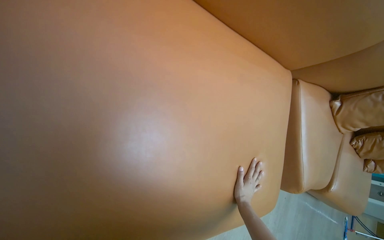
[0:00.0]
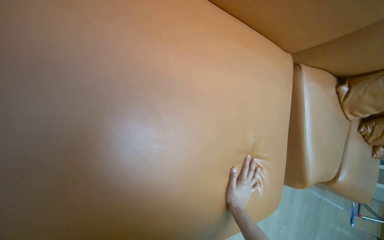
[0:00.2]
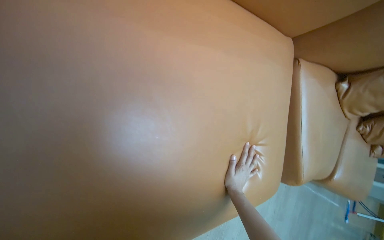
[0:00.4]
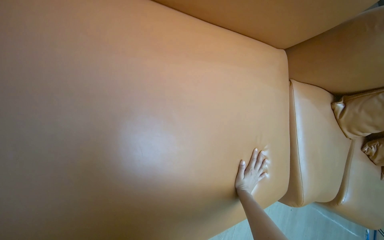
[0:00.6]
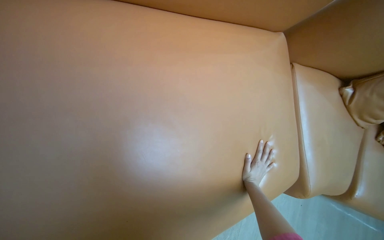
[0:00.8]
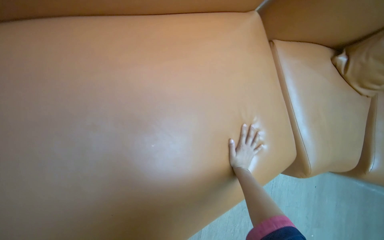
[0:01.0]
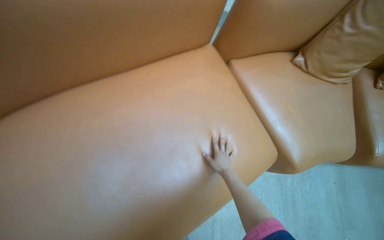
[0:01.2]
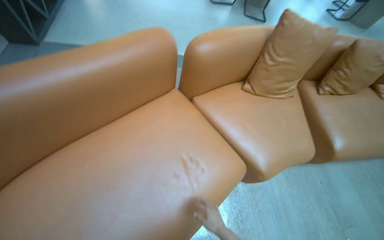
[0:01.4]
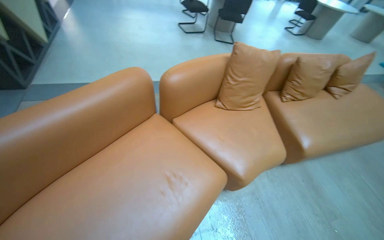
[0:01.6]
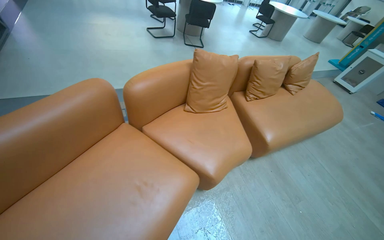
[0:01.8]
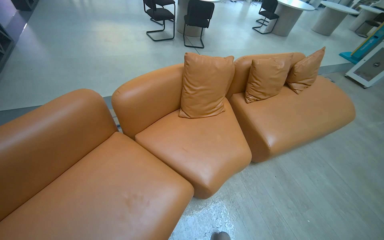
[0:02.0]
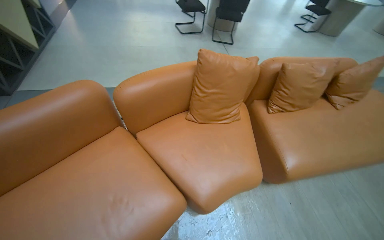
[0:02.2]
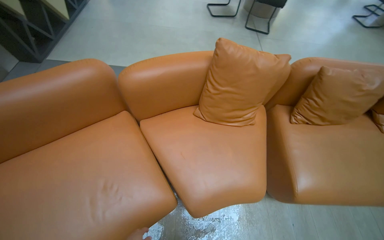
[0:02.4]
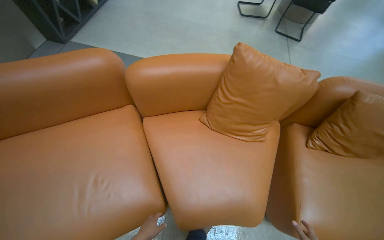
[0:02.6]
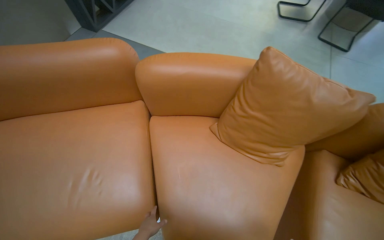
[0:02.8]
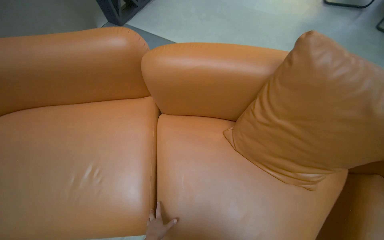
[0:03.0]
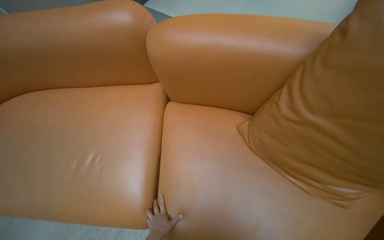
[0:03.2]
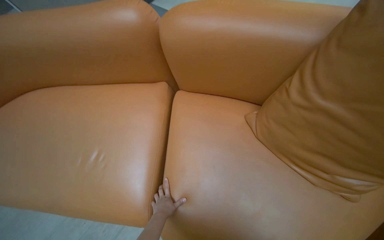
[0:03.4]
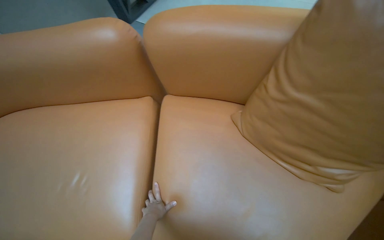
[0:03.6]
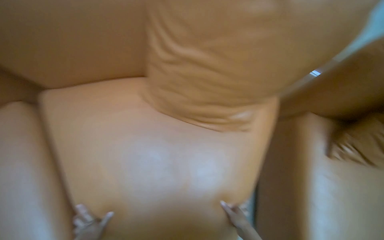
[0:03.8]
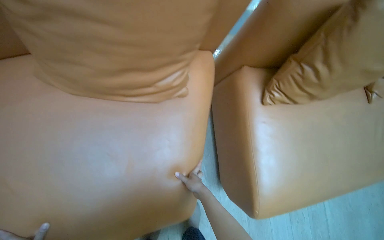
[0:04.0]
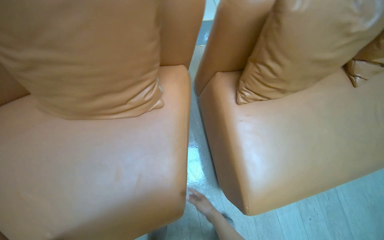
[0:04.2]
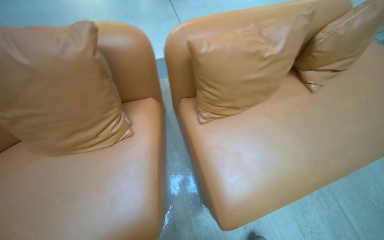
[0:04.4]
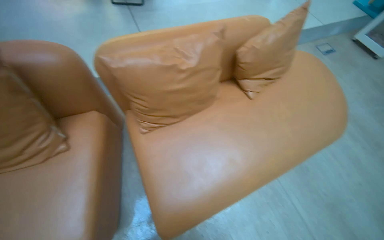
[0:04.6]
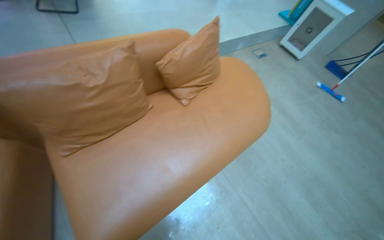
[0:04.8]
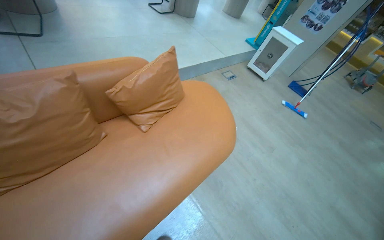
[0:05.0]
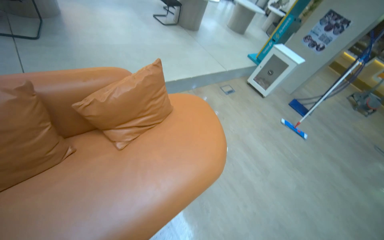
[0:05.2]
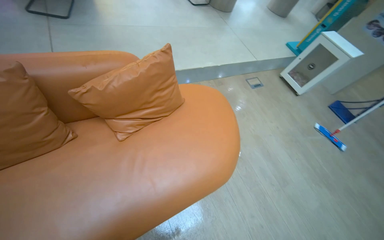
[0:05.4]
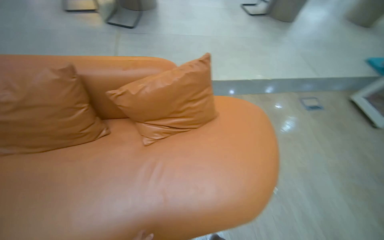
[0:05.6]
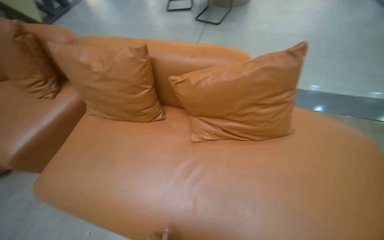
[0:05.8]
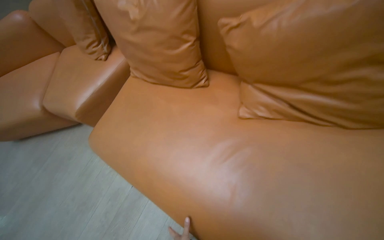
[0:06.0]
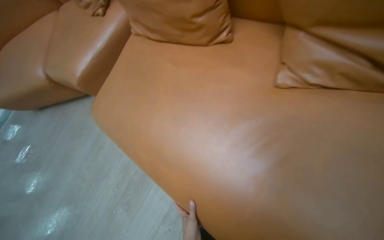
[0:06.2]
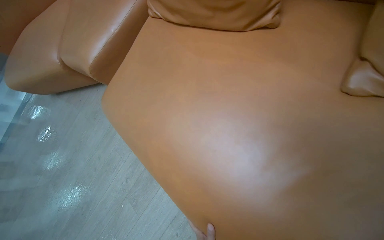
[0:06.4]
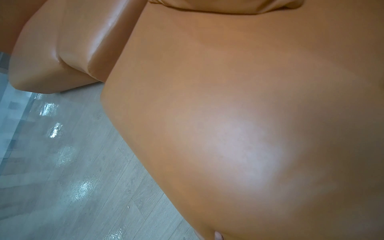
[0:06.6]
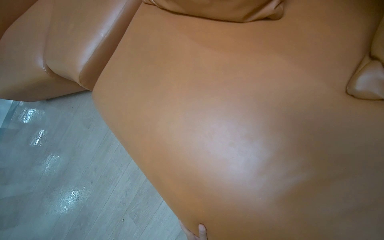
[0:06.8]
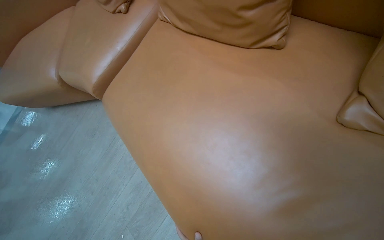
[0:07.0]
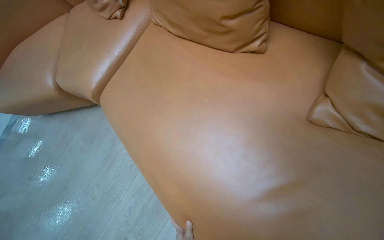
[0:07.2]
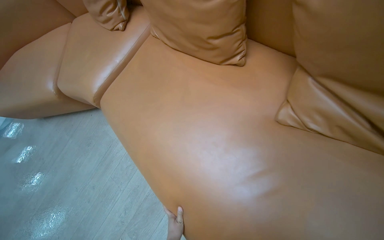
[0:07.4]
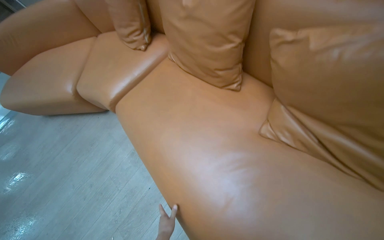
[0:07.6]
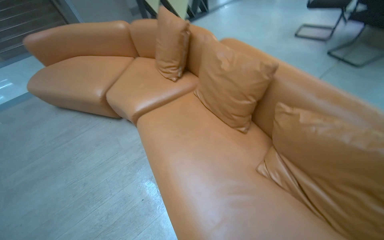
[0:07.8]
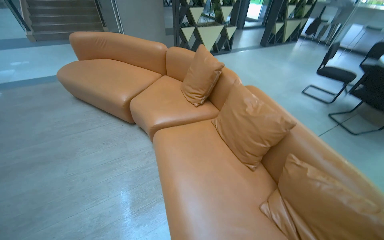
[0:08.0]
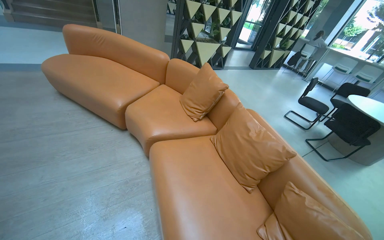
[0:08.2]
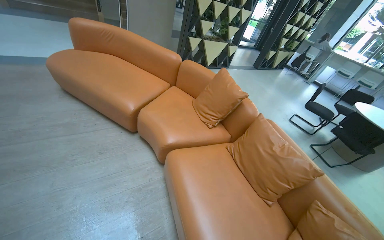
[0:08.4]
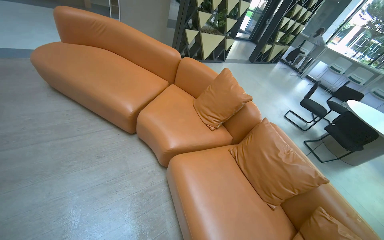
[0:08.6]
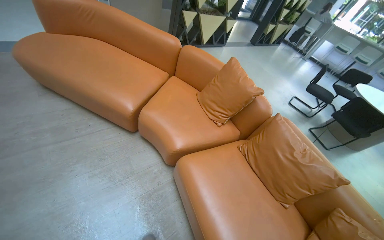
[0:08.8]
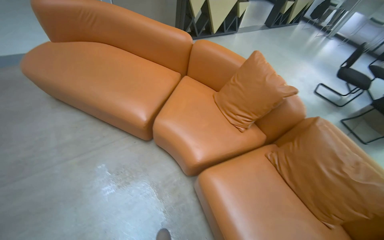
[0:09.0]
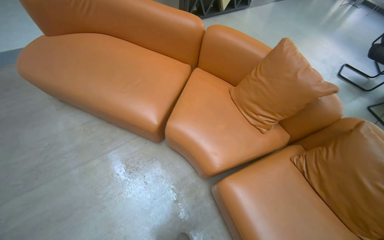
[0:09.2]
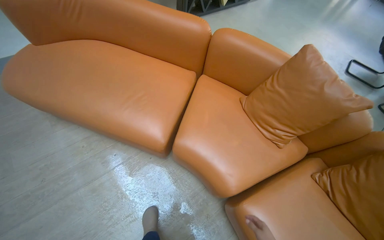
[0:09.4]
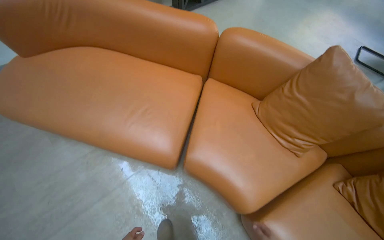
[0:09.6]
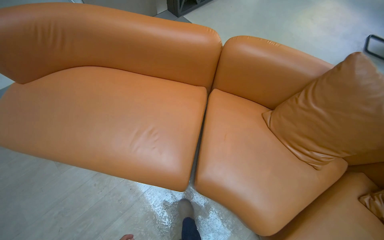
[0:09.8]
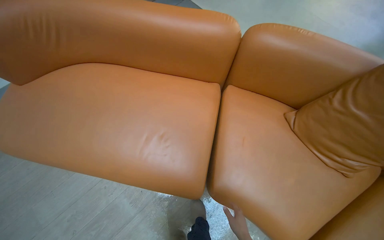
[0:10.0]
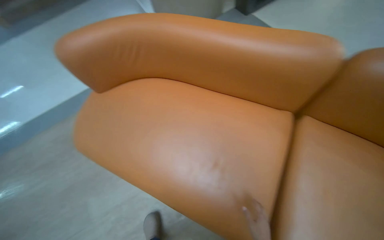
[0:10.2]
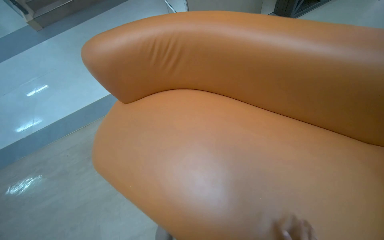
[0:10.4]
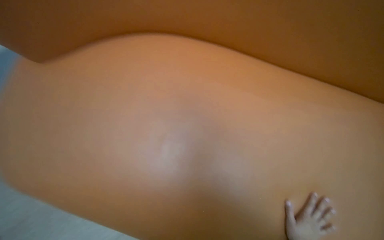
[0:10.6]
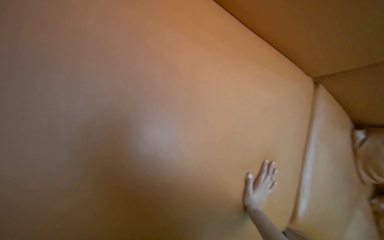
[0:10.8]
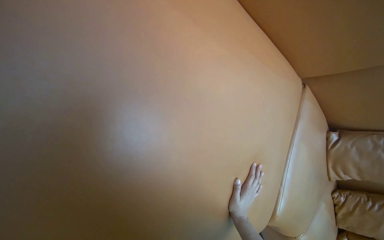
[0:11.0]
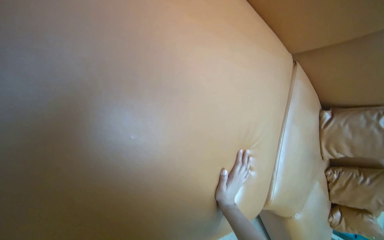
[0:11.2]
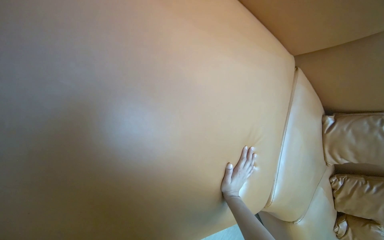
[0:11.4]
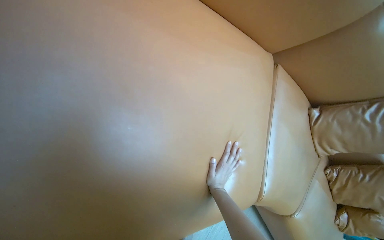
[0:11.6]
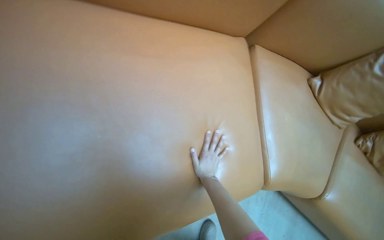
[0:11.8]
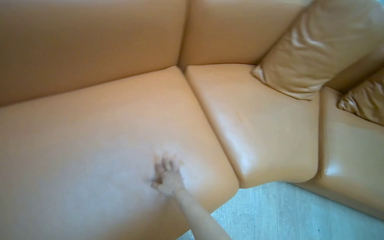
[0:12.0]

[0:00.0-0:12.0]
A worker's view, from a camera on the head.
Job: organizing items.
The whole recording: Adjusting cushions on sofa. The worker adjusts the cushions and smooths the surface of the brown sofa.
0:00.0 to 0:01.6: The camera travels roughly 70 cm. The wearer looks about 30 degrees further upward. The scene turns approximately 40 degrees counterclockwise in the picture.
0:01.6 to 0:03.0: The head travels some 80 cm. The head rotates roughly 45 degrees to the left.
0:03.0 to 0:04.4: The head travels about 60 cm. The head rotates some 50 degrees to the right.
0:04.4 to 0:06.0: The head travels approximately 1 m. The wearer looks about 55 degrees further to the left.
0:07.6 to 0:09.0: The camera is carried some 1 m. The scene turns approximately 30 degrees clockwise in the picture.
0:09.0 to 0:10.4: The head travels approximately 1 m. The view tilts about 15 degrees downward.
0:10.4 to 0:12.0: The wearer looks about 45 degrees further to the right.

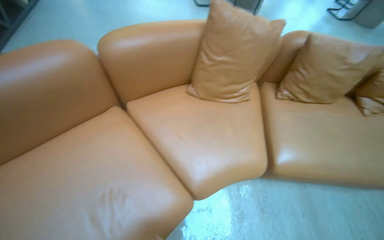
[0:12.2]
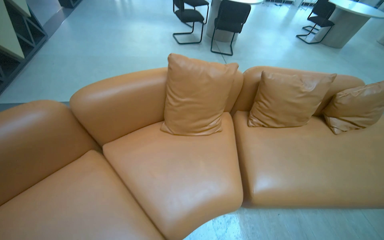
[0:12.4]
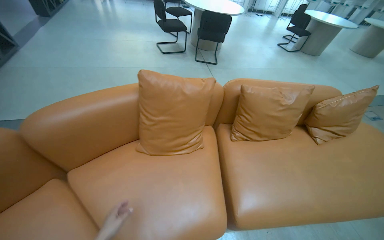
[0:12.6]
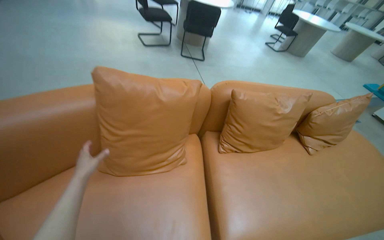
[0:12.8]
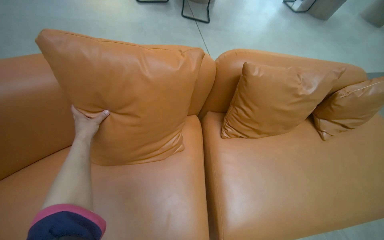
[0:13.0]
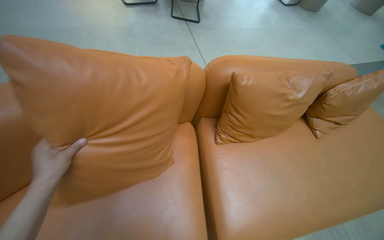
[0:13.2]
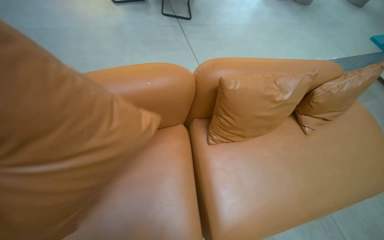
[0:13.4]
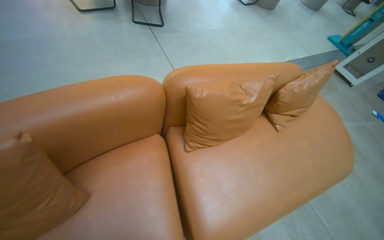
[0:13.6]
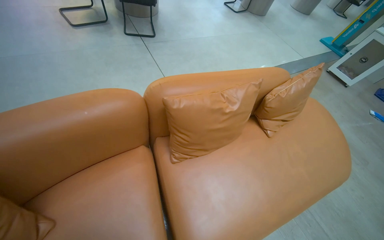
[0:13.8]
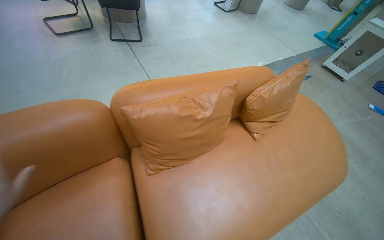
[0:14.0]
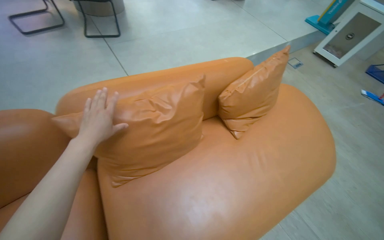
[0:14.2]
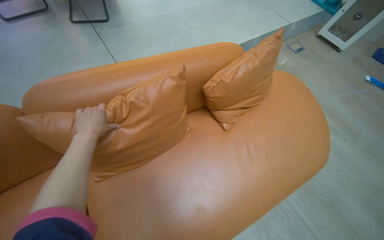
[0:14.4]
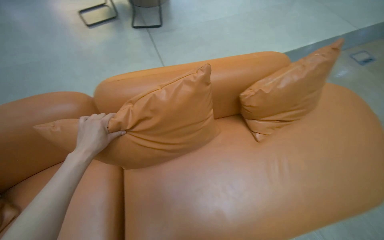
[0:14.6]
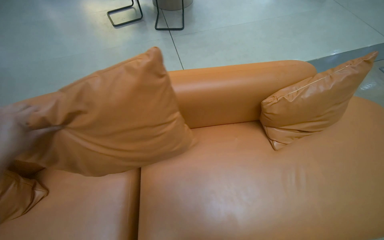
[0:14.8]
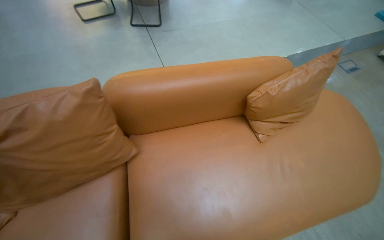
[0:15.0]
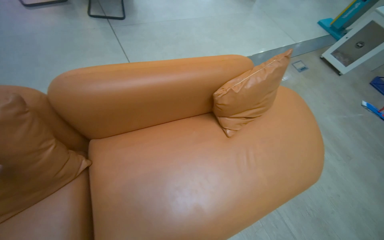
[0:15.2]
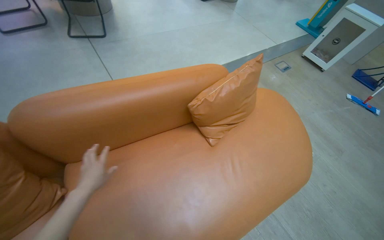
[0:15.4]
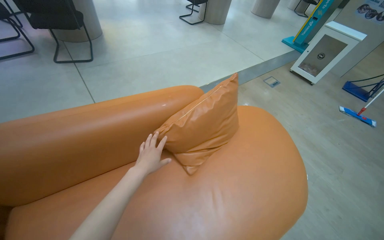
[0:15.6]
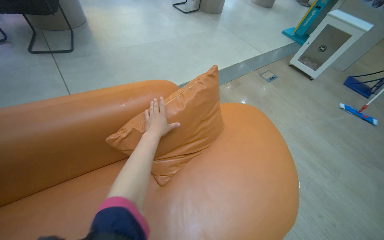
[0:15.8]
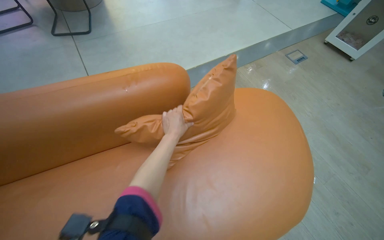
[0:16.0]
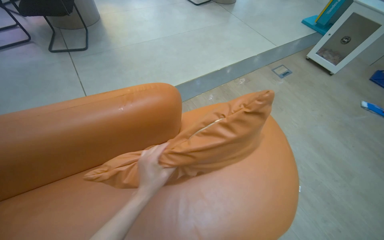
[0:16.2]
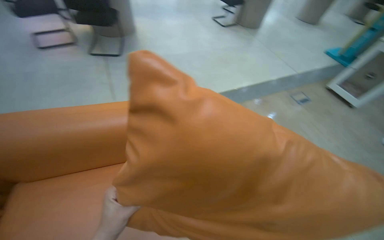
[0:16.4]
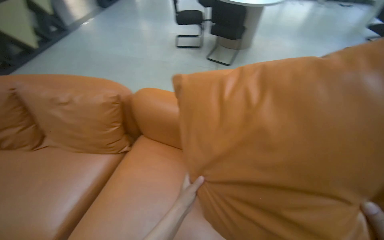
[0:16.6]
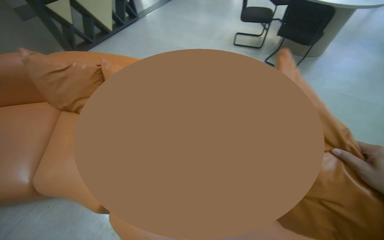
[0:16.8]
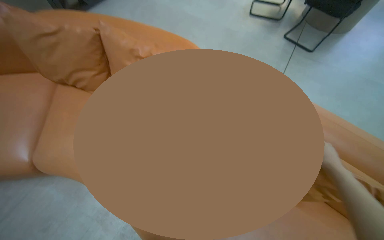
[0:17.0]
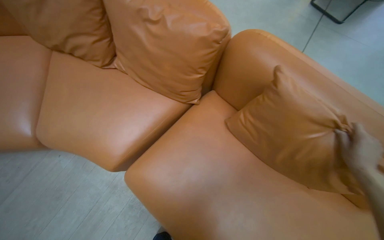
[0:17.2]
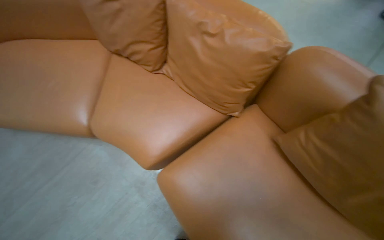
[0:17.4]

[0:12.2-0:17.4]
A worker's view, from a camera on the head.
Job: organizing items.
The whole recording: Adjusting cushions on sofa. The worker adjusts the cushions and smooths the surface of the brown sofa.
0:12.2 to 0:14.0: The head travels some 90 cm. The wearer's head swings roughly 25 degrees to the right.
0:14.0 to 0:15.6: The head travels to the right, roughly 50 cm.
0:15.6 to 0:17.4: The camera is carried about 50 cm. The wearer's head swings approximately 80 degrees to the left. The camera pitches downward, by some 15 degrees.

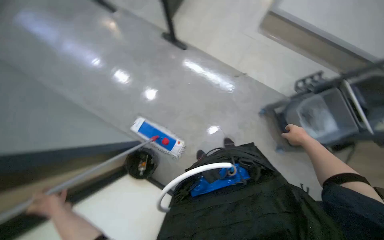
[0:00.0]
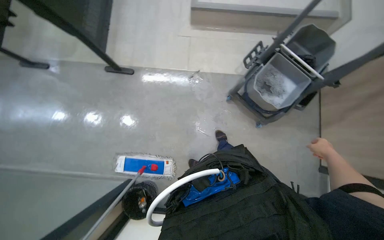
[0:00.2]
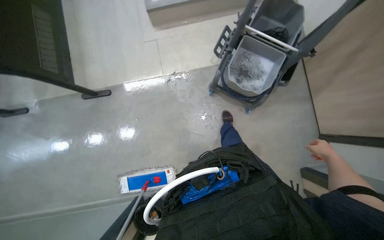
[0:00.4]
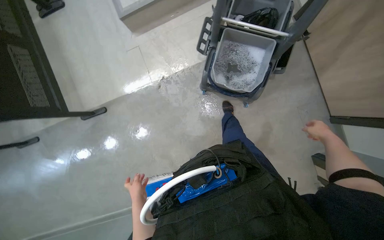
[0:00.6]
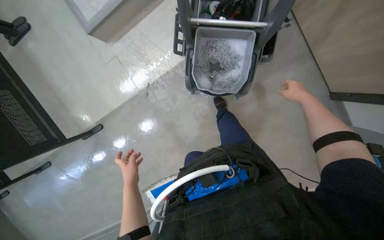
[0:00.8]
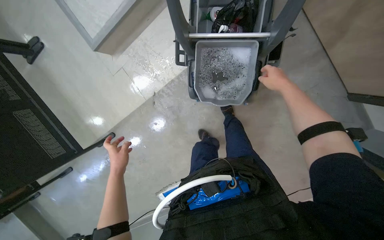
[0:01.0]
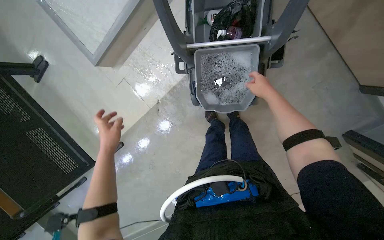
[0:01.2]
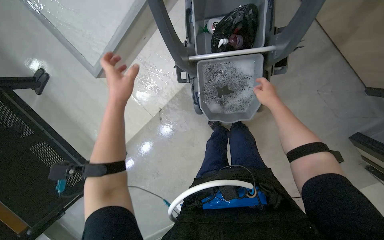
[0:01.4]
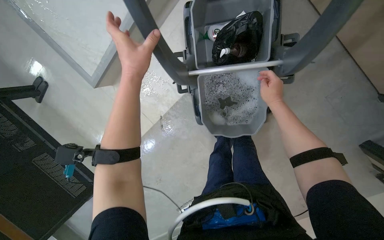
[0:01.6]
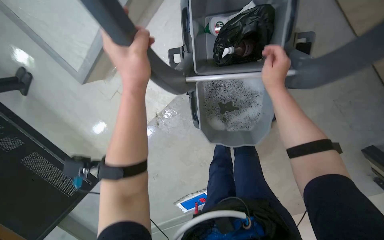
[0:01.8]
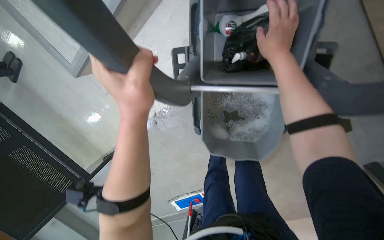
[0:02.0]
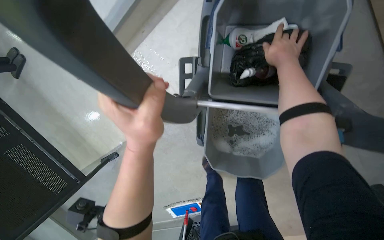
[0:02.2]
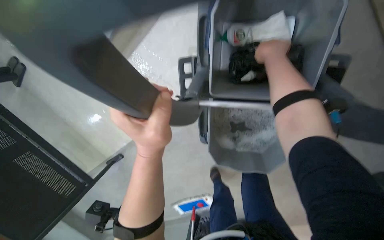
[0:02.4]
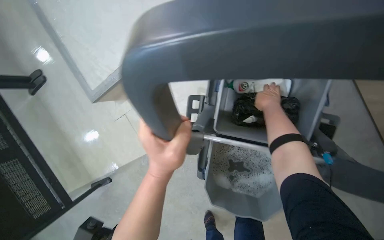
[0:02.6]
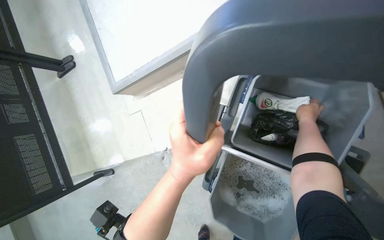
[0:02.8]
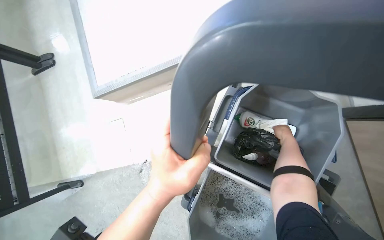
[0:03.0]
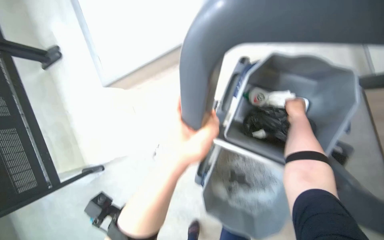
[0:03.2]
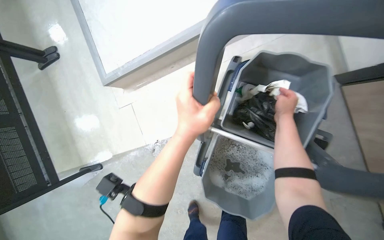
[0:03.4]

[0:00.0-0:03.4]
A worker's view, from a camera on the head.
Job: wiping surfaces.
The whole recording: Preparing and cleaning whiteboard. The worker continues cleaning the whiteboard with a cloth.
0:00.0 to 0:01.6: The camera travels about 1 m. The wearer looks roughly 15 degrees further downward. The scene turns some 80 degrees counterclockwise in the picture.
